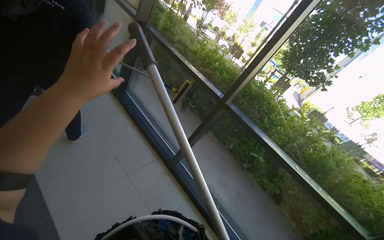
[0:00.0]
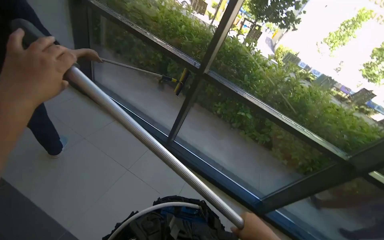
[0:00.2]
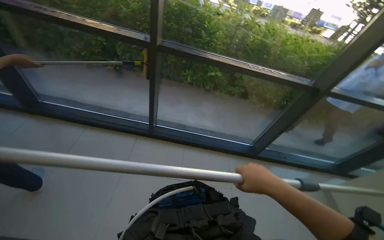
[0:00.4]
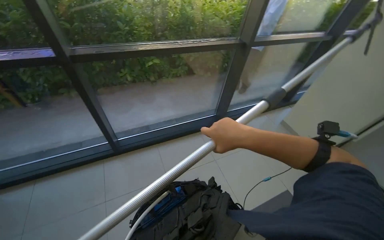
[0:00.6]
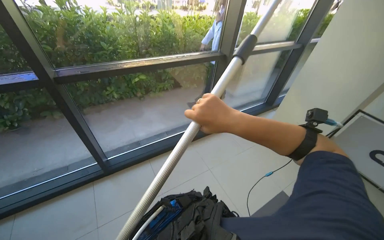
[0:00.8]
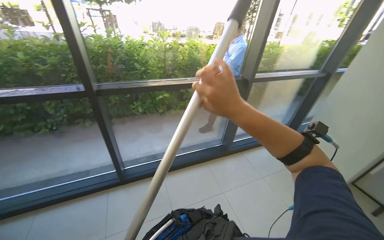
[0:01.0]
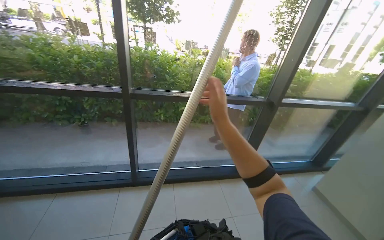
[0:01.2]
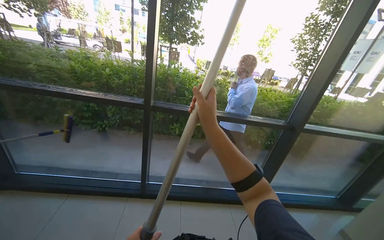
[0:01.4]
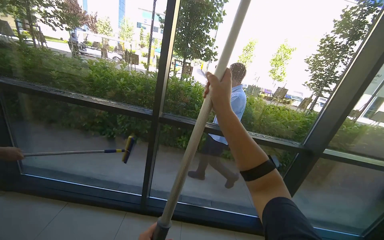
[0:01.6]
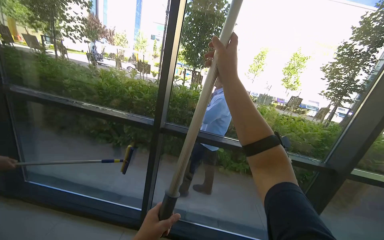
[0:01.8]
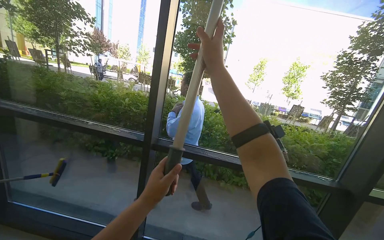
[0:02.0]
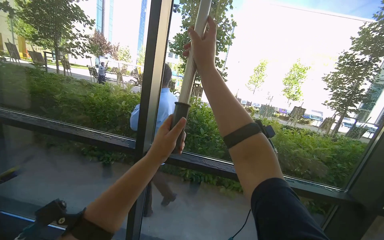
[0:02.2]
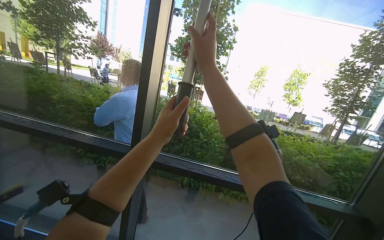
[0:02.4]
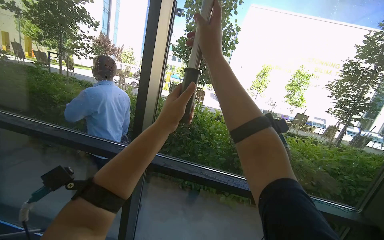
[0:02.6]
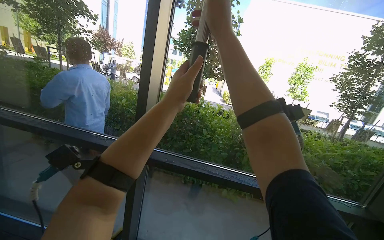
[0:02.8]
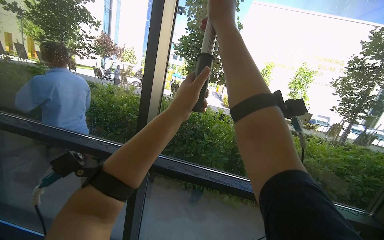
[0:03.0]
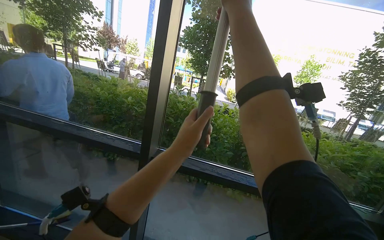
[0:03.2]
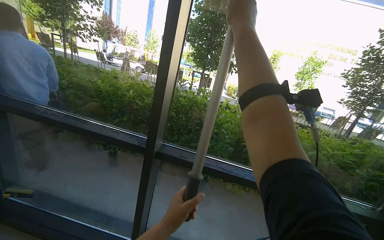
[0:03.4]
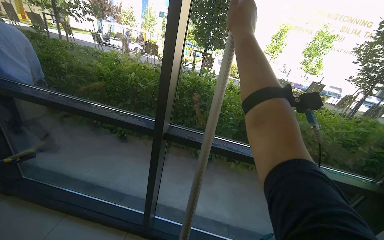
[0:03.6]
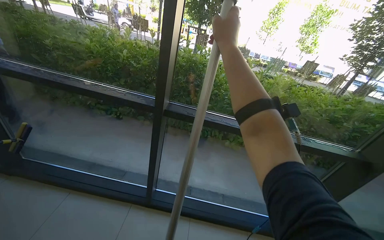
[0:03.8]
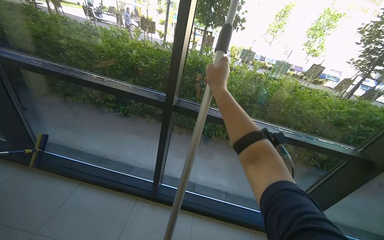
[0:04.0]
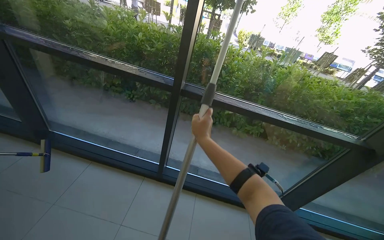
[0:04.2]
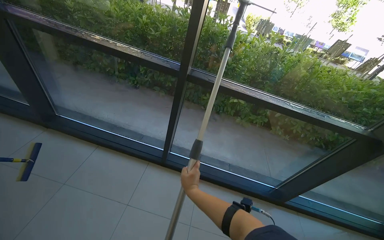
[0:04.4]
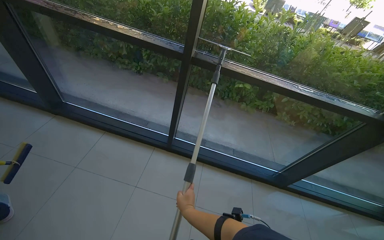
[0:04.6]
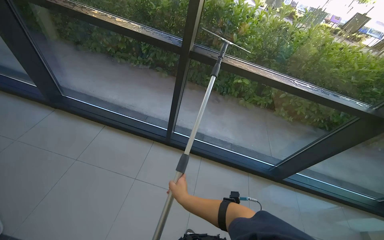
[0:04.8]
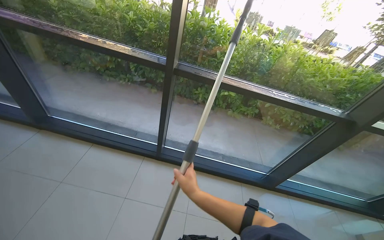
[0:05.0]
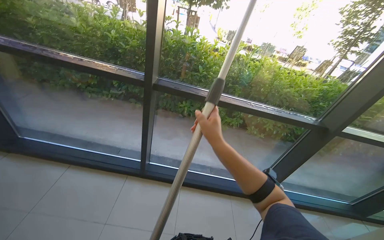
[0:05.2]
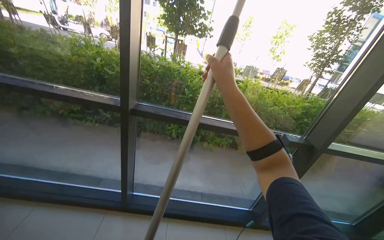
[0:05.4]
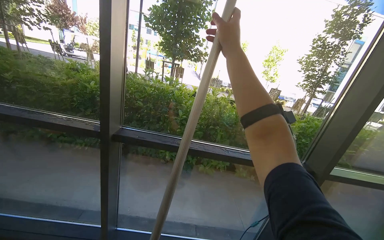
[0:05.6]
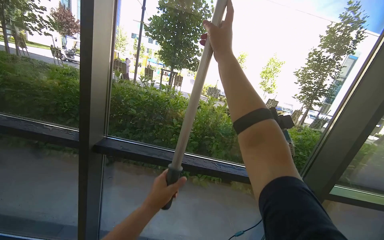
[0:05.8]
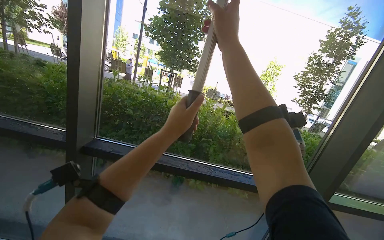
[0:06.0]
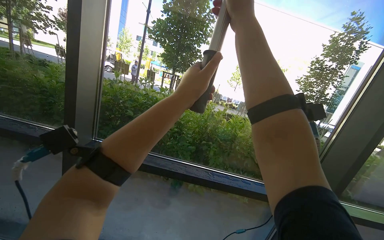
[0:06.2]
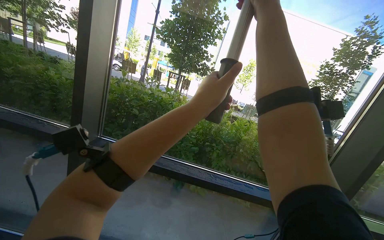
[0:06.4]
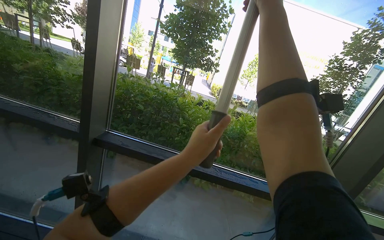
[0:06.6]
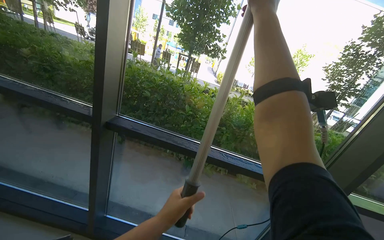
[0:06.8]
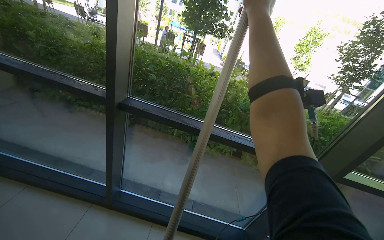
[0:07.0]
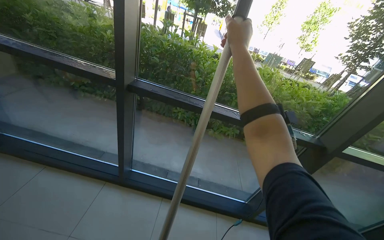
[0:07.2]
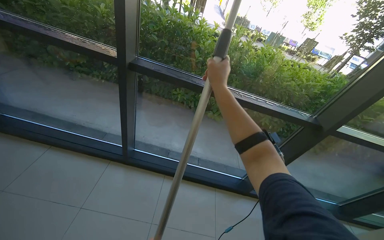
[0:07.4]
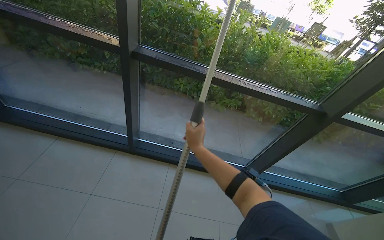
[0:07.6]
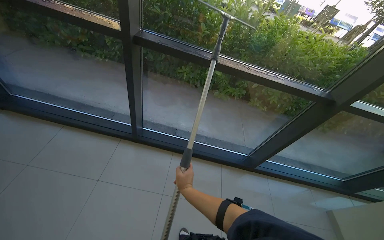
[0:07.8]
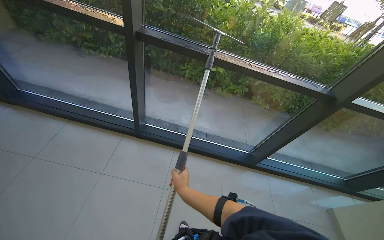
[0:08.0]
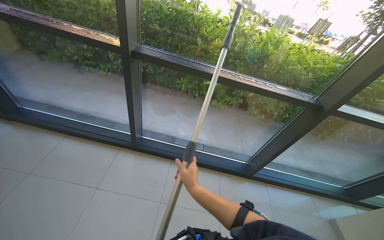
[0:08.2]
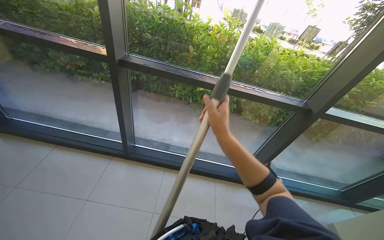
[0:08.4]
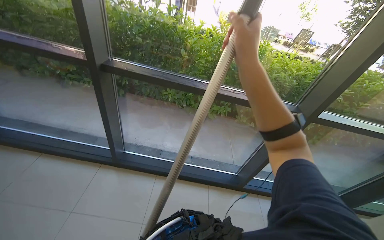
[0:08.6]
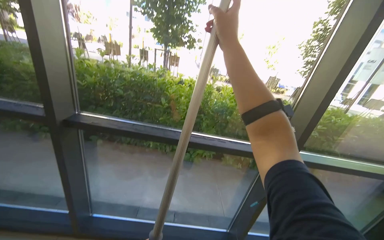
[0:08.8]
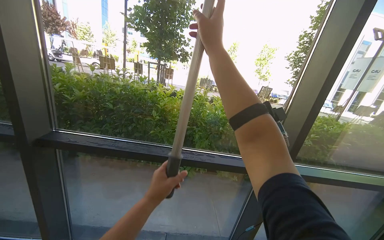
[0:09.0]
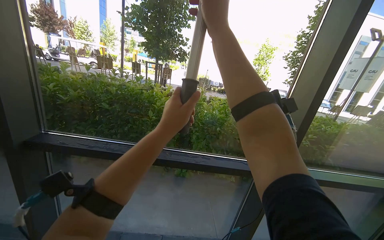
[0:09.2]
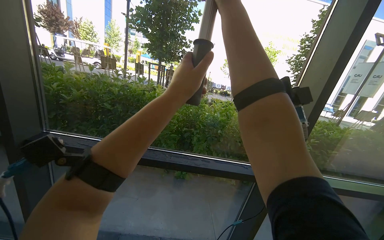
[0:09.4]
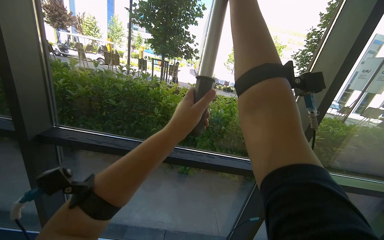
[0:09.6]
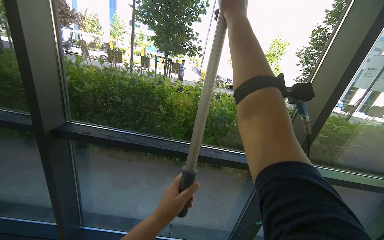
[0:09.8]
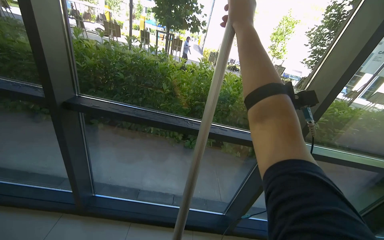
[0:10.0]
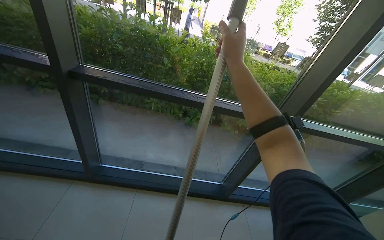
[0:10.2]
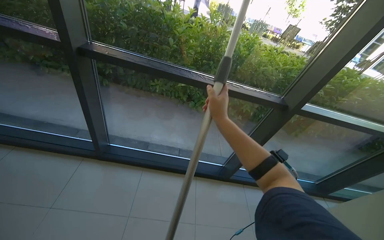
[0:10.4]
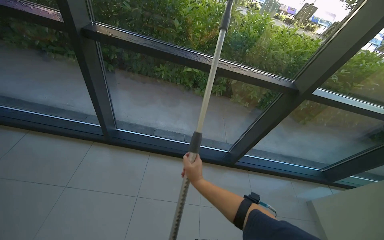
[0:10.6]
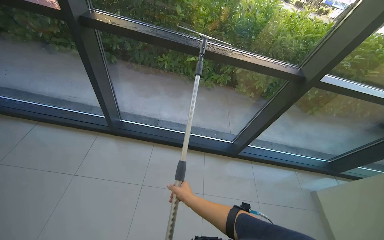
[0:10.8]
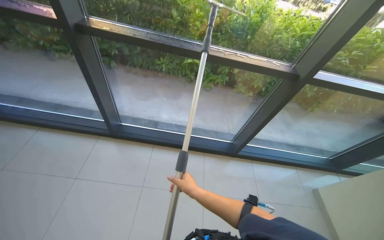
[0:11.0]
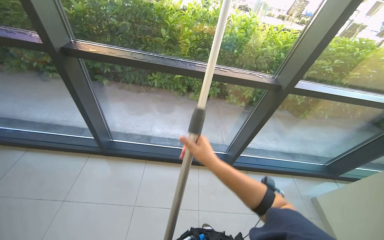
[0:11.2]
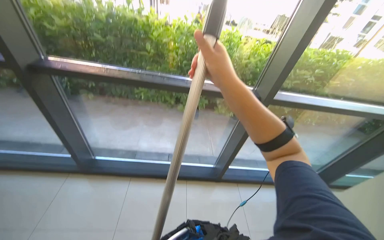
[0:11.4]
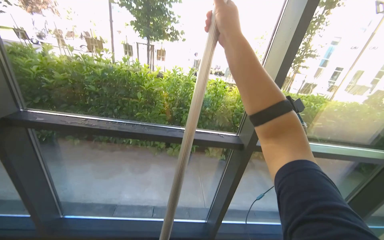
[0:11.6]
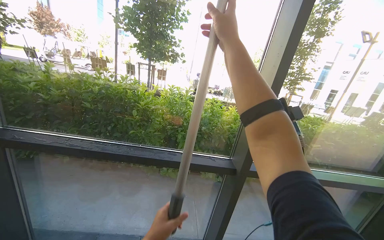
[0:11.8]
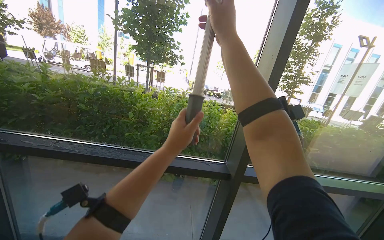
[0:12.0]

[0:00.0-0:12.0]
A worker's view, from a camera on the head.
Job: cleaning windows.
The whole recording: Cleaning glass panels with squeegee. The worker cleans the glass panels with a squeegee on a long pole.
0:00.0 to 0:01.6: The scene rotates counterclockwise by about 45 degrees.
0:01.6 to 0:03.0: The wearer moves roughly 40 cm.
0:03.0 to 0:04.4: The view tips downward by some 25 degrees. The right hand travels down the picture by about 70 cm.
0:04.4 to 0:06.0: The camera pitches upward, by roughly 25 degrees. The right hand moves up the picture and to the right, some 80 cm.
0:06.0 to 0:07.6: The view tips downward by about 25 degrees. The right hand shifts roughly 60 cm down the picture and to the left.
0:07.6 to 0:09.0: The camera pitches upward, by some 25 degrees.
0:09.0 to 0:10.4: The view tilts roughly 25 degrees downward. The right hand goes roughly 40 cm down the picture.
0:10.4 to 0:12.0: The view tilts about 25 degrees upward.

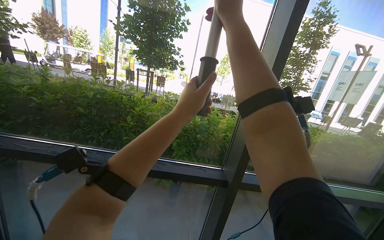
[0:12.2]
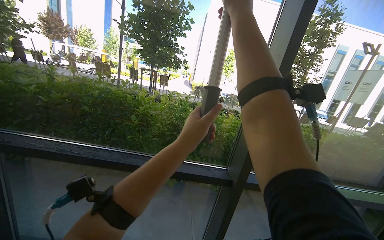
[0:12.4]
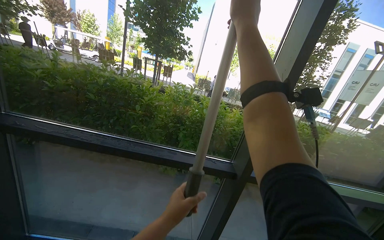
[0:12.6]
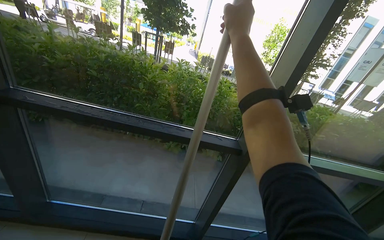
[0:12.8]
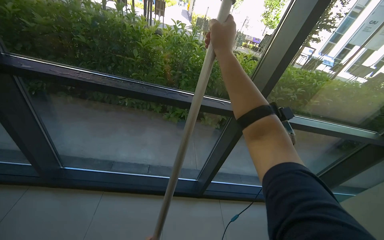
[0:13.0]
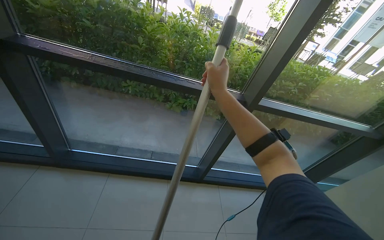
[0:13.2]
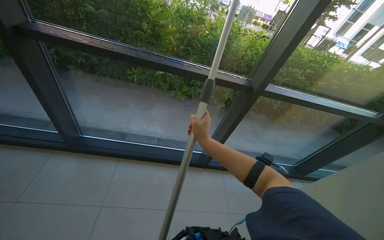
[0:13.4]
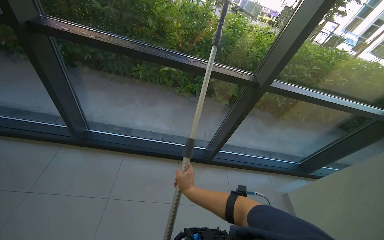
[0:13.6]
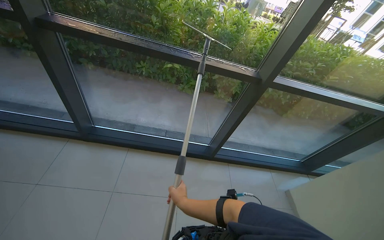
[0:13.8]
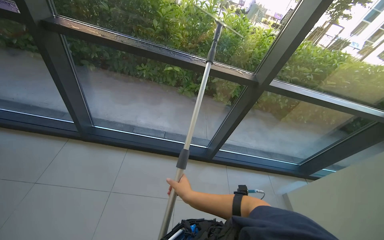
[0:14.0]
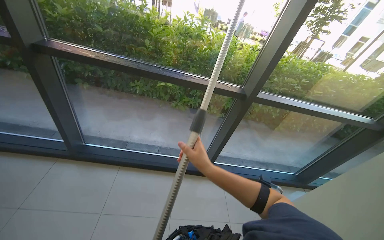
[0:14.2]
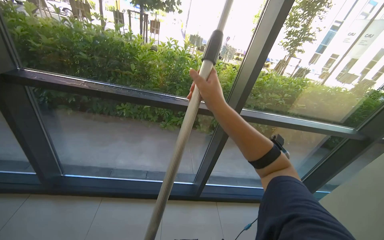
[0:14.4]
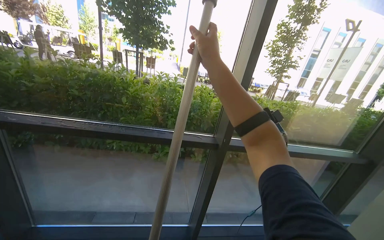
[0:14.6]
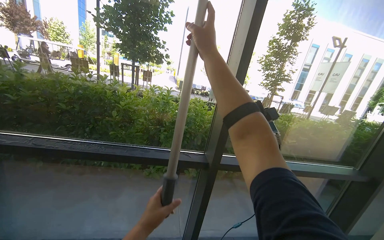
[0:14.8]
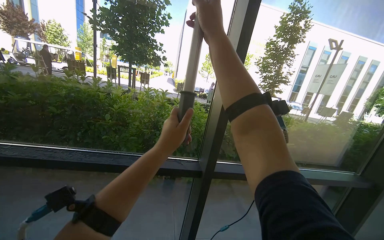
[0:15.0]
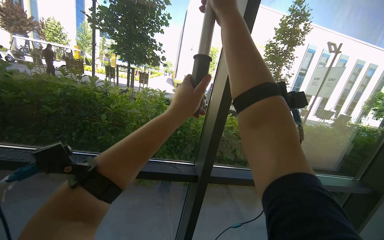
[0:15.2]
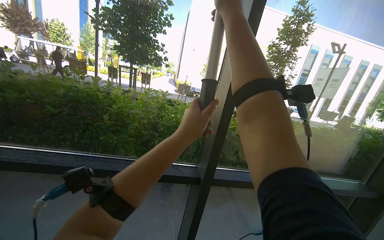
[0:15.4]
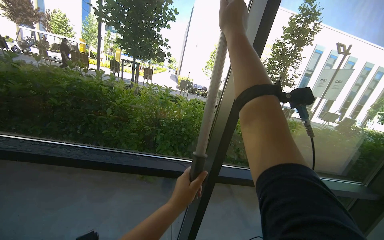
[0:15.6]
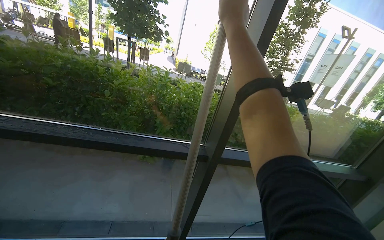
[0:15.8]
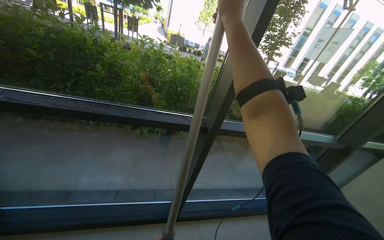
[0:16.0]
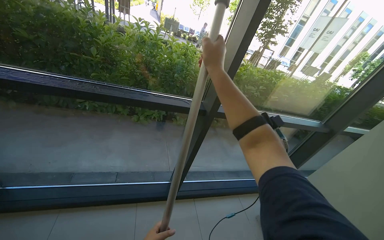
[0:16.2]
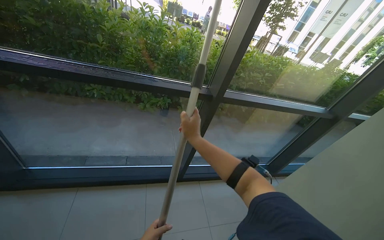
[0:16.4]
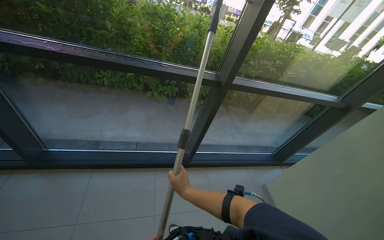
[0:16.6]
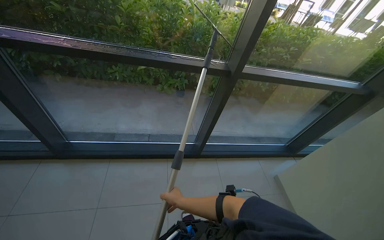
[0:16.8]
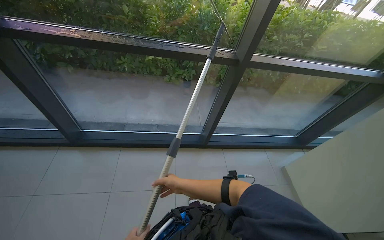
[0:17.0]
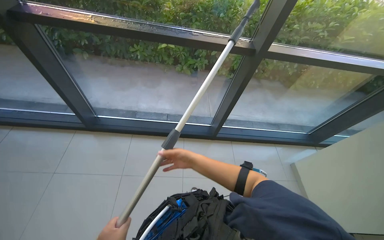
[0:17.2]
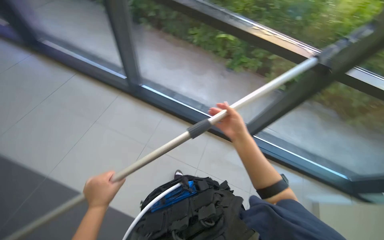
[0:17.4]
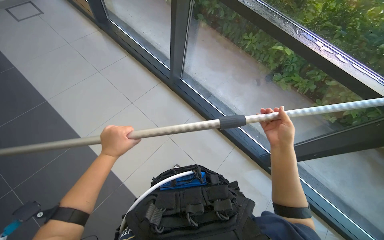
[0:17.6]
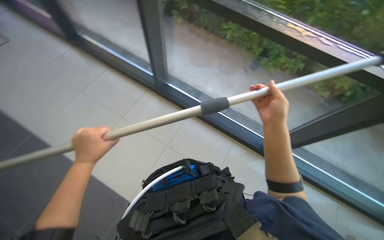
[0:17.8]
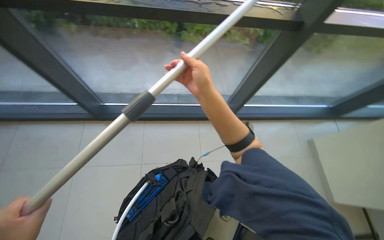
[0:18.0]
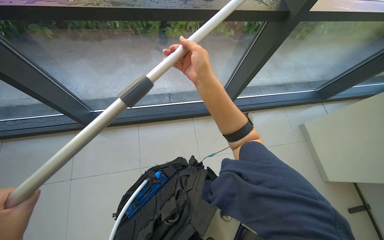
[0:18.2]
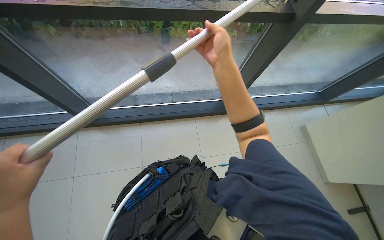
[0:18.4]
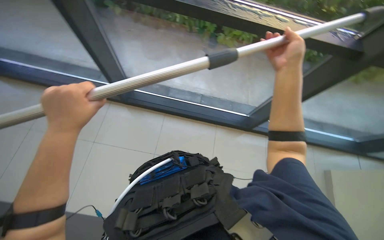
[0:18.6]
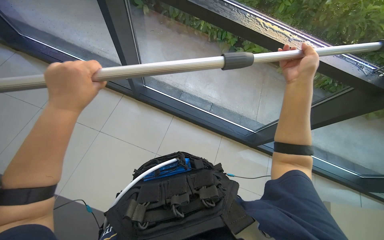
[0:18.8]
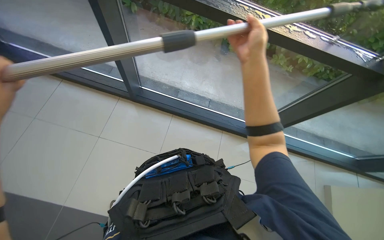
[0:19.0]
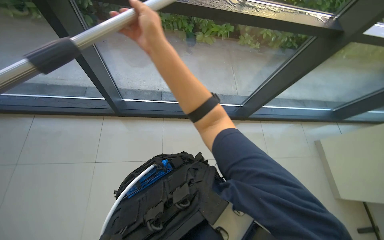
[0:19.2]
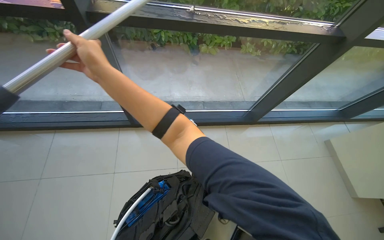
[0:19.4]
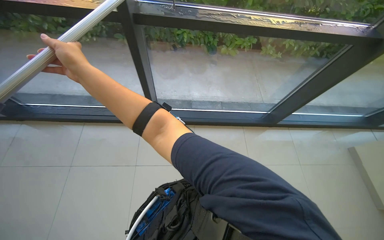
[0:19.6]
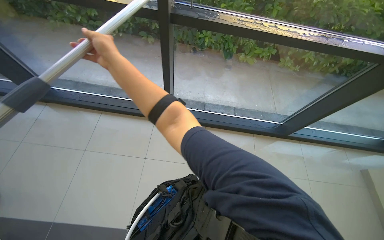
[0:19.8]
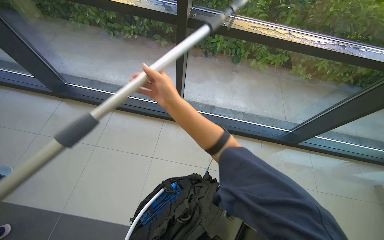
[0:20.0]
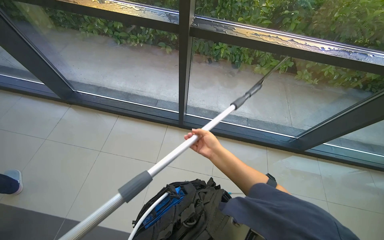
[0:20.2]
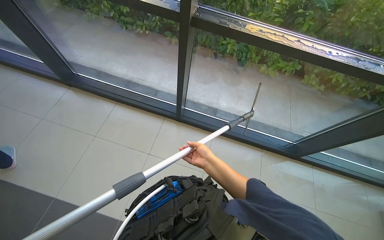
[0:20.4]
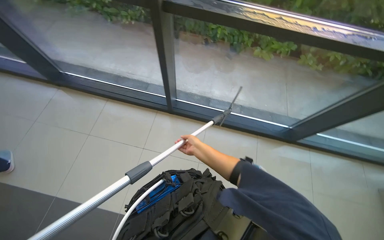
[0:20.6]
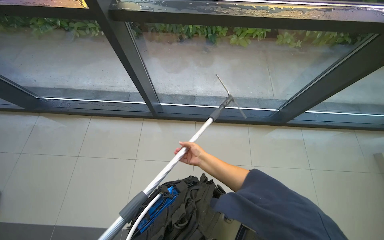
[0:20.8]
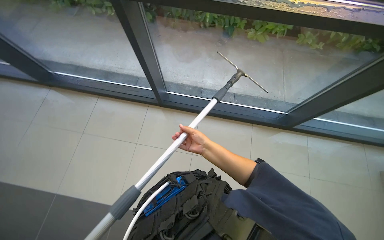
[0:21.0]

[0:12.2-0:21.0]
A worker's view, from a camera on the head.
Job: cleaning windows.
The whole recording: Cleaning glass panels with squeegee. The worker cleans the glass panels with a squeegee on a long pole.
0:12.2 to 0:13.6: The view tips downward by approximately 30 degrees. The right hand travels down the picture and to the left by some 80 cm.
0:13.6 to 0:15.2: The head travels roughly 40 cm. The camera pitches upward, by about 30 degrees.
0:15.2 to 0:16.6: The camera pitches downward, by approximately 30 degrees. The right hand shifts approximately 80 cm down the picture.
0:16.6 to 0:18.0: The view pans to the left by some 15 degrees. The view tilts some 15 degrees downward.
0:19.6 to 0:21.0: The right hand goes roughly 60 cm to the right, down the picture and farther from the camera.
